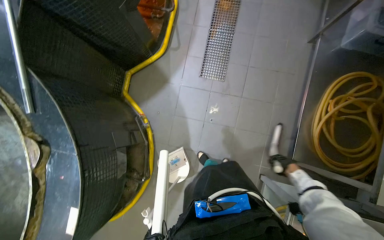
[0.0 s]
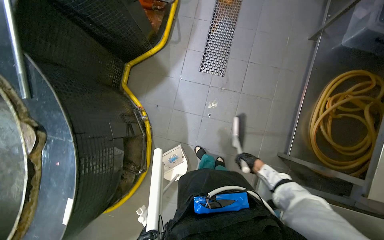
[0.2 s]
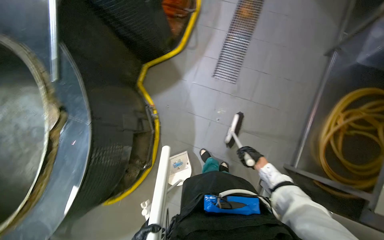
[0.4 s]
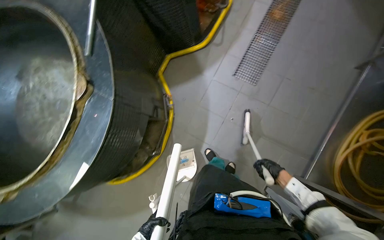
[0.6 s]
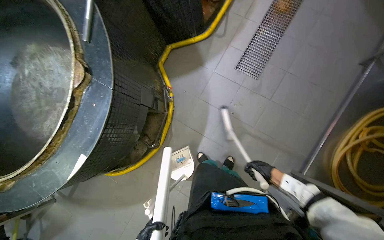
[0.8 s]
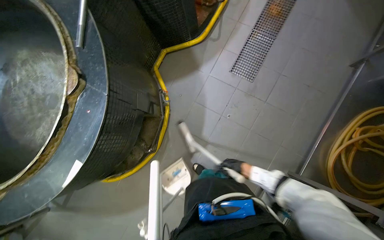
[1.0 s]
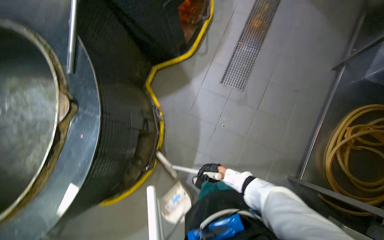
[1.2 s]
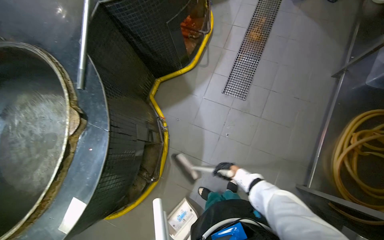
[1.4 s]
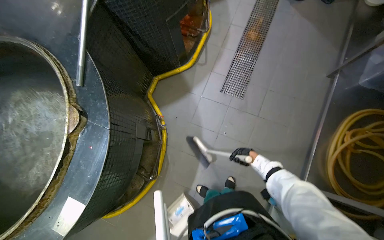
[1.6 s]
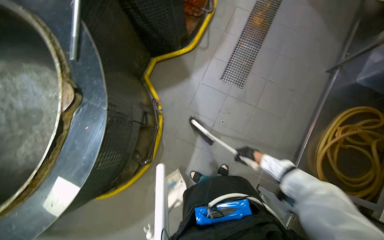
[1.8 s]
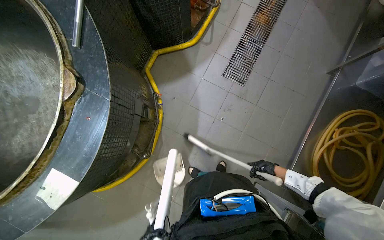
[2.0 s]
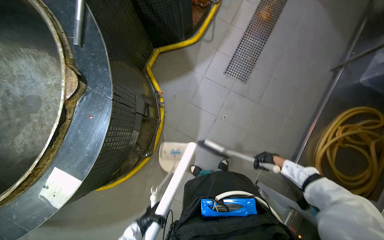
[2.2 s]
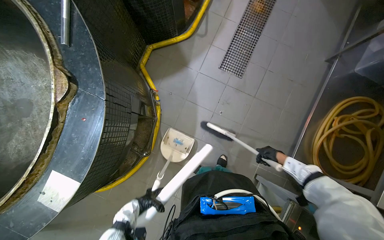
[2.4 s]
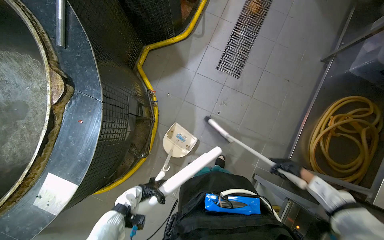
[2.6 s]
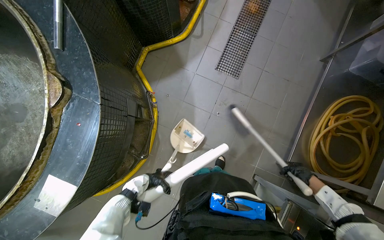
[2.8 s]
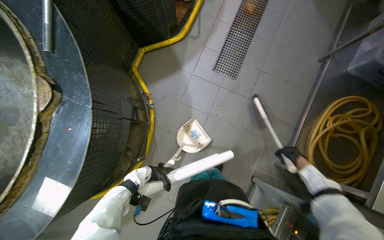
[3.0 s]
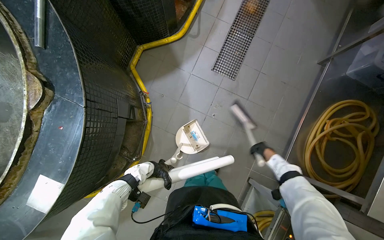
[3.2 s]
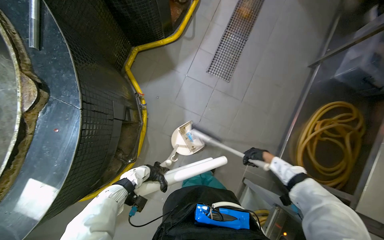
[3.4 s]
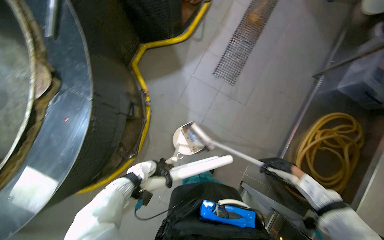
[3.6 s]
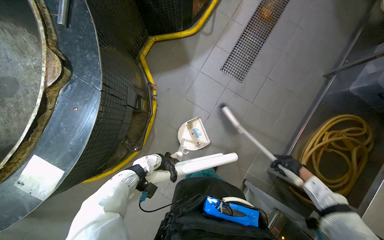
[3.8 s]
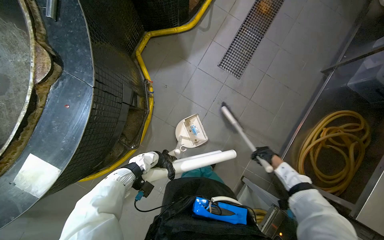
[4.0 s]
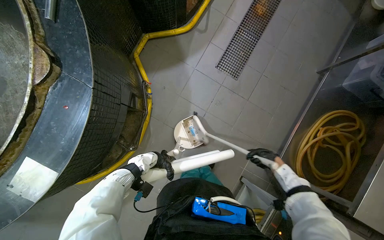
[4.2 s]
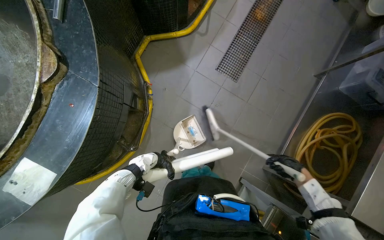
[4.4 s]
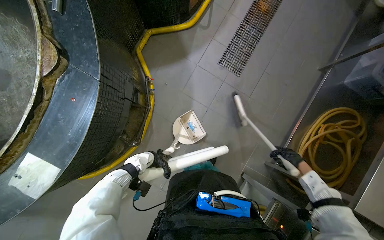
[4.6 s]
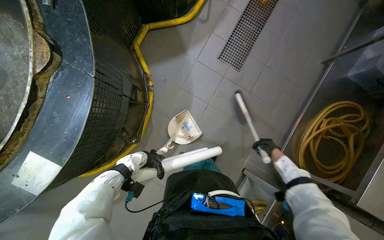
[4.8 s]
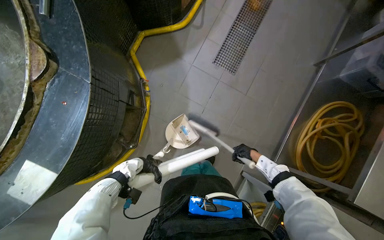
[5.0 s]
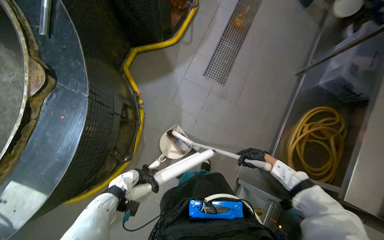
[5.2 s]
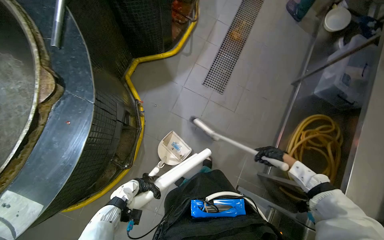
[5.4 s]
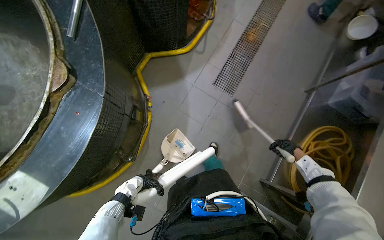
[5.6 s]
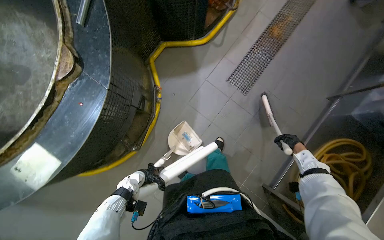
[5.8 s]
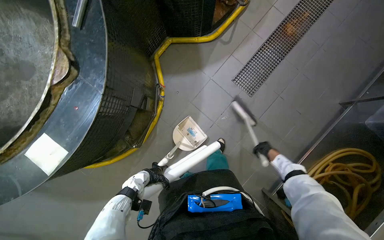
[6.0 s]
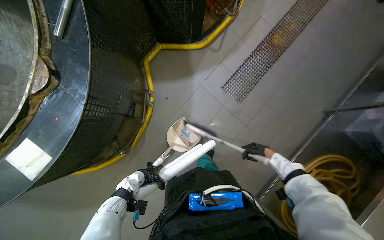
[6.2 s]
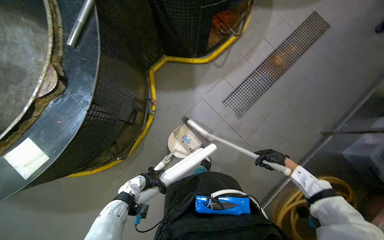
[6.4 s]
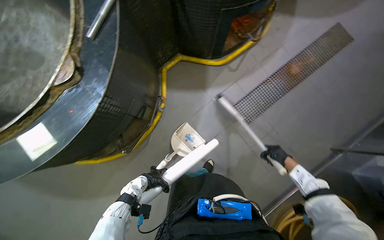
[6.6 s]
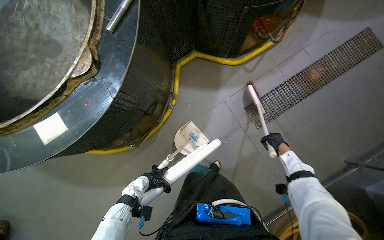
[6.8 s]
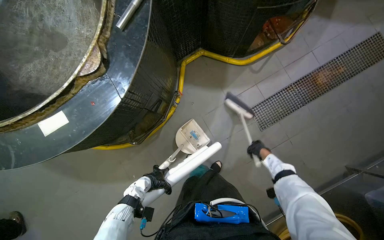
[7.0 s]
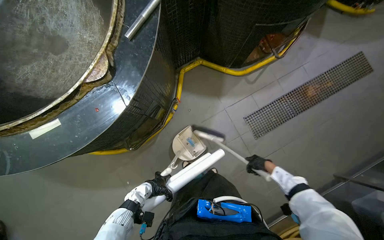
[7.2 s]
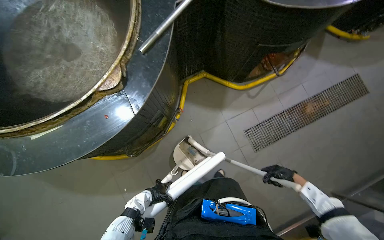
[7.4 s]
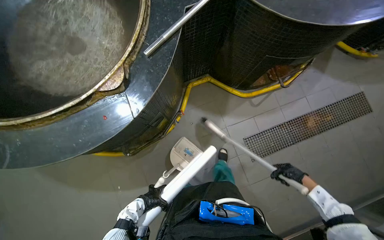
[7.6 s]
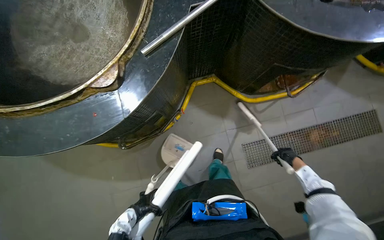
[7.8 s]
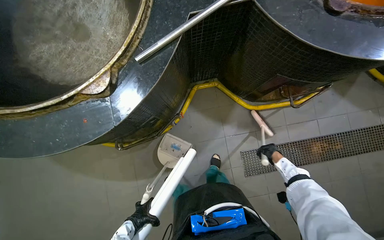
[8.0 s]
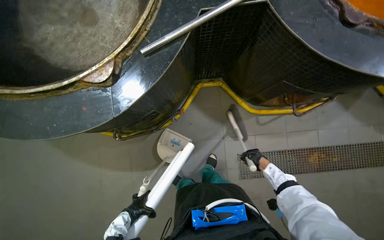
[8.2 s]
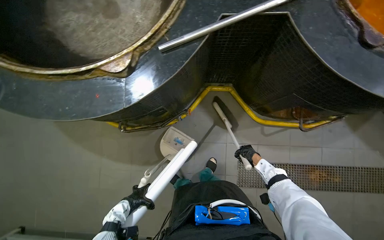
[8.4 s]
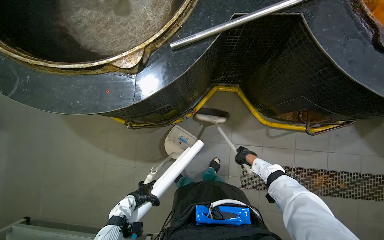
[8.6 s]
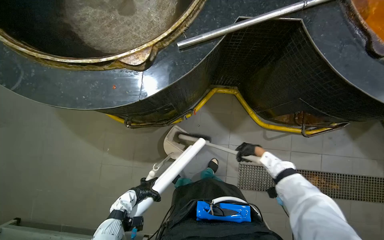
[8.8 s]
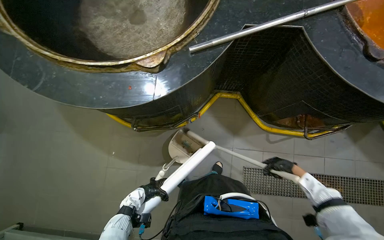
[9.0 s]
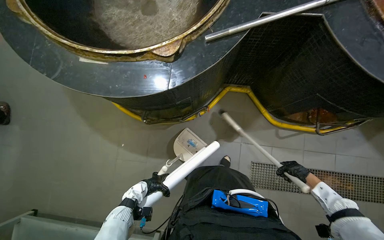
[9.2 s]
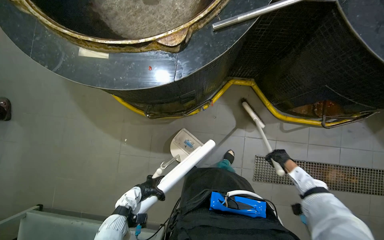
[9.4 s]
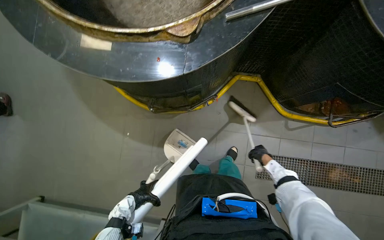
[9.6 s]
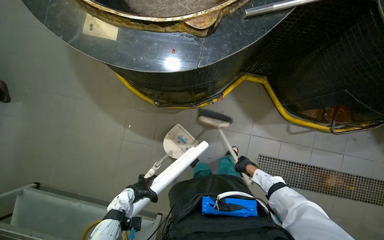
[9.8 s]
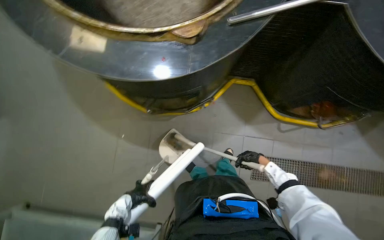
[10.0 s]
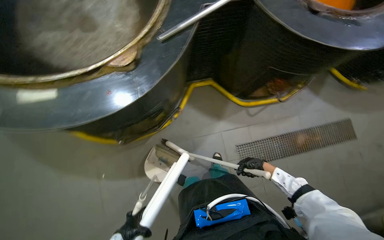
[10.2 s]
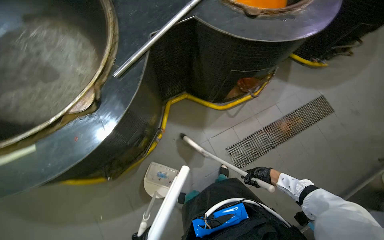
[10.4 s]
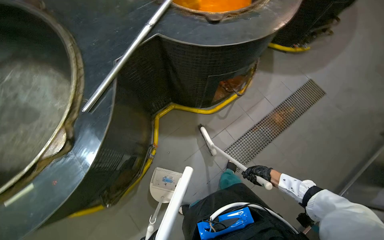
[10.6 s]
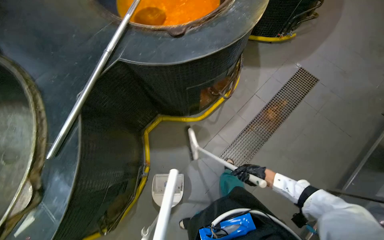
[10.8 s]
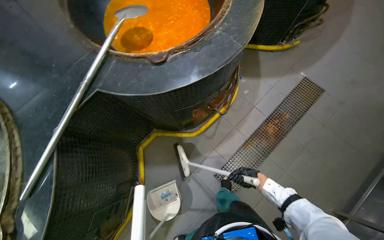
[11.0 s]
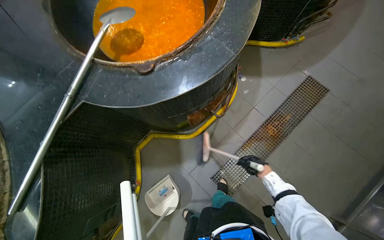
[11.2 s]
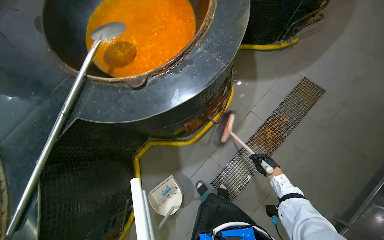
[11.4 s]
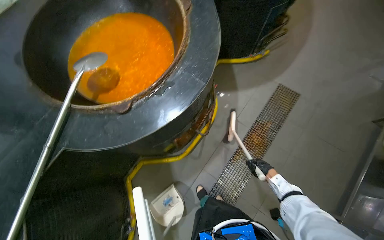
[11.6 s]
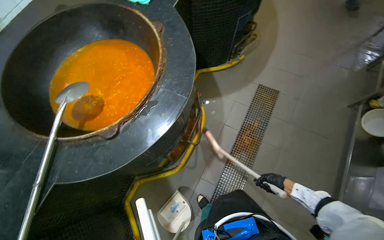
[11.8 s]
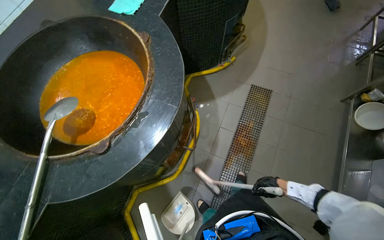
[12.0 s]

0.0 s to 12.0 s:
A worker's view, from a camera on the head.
Job: sweeping floor.
The whole recording: Sweeping kitchen floor. The worker sweeps the kitchen floor with a broom and dustpan, moving chairs to clean underneath them.
0.0 to 1.6 s: The right hand travels to the left, up the picture and farther from the camera by approximately 25 cm.
1.6 to 3.0 s: The right hand moves to the right and nearer to the camera, roughly 20 cm.
3.0 to 4.4 s: The right hand swings nearer and farther, approximately 15 cm each way, with 3 reversals.
4.4 to 6.0 s: The right hand swings left and right, roughly 15 cm each way, with 2 reversals.
6.0 to 7.6 s: The scene rotates clockwise by about 30 degrees. The left hand travels nearer to the camera by about 10 cm. Meanwhile the right hand swings nearer and farther, about 15 cm each way, with 2 reversals.
7.6 to 9.0 s: The scene turns approximately 25 degrees clockwise in the picture. The right hand reaches about 5 cm to the left, then returns.
9.0 to 10.4 s: The wearer's head swings some 35 degrees to the right.
10.4 to 12.0 s: The head travels roughly 80 cm. Everything in view rotates about 40 degrees counterclockwise.

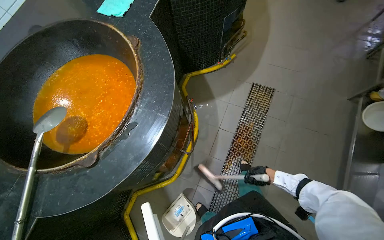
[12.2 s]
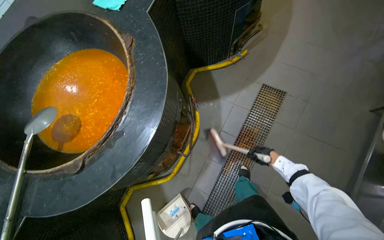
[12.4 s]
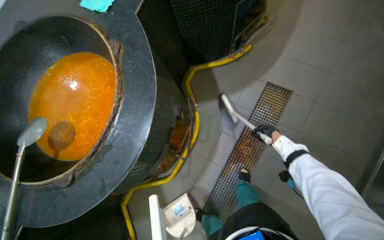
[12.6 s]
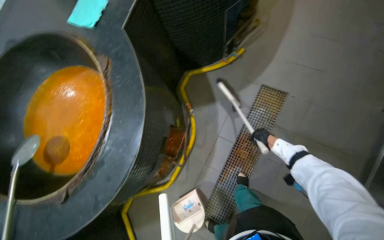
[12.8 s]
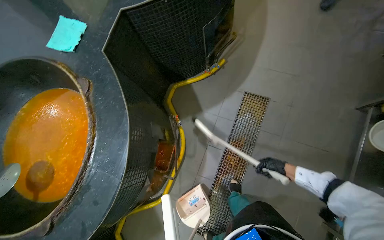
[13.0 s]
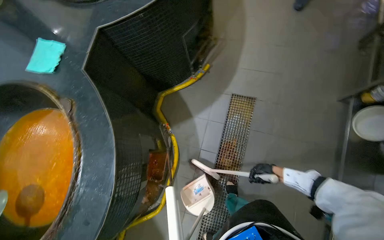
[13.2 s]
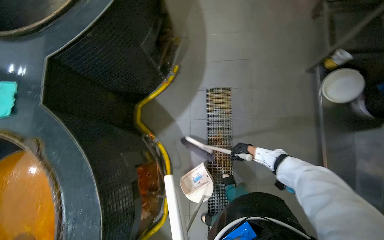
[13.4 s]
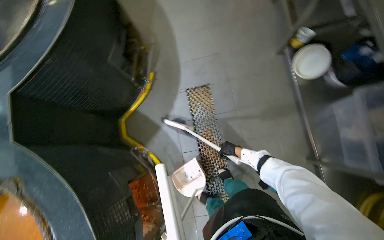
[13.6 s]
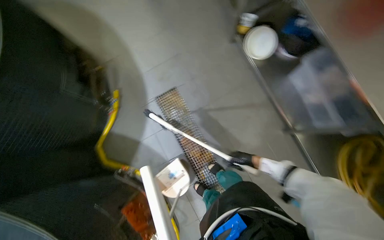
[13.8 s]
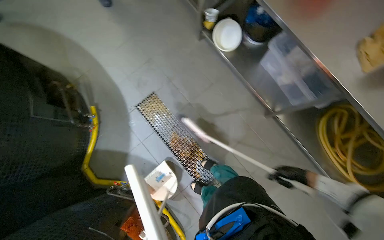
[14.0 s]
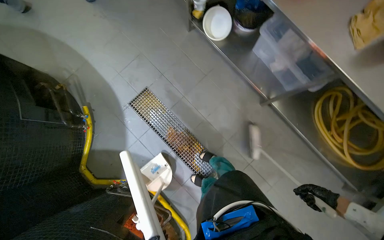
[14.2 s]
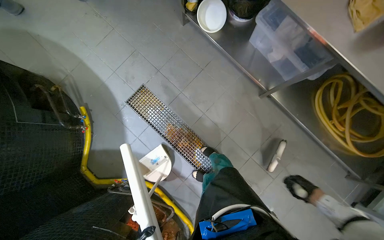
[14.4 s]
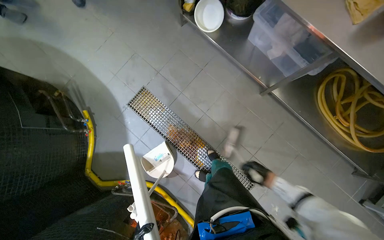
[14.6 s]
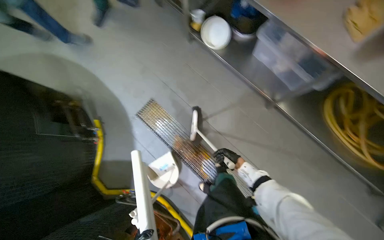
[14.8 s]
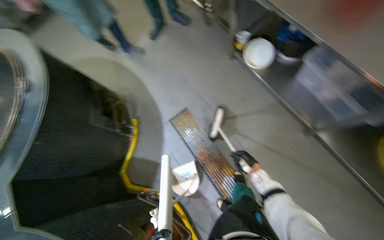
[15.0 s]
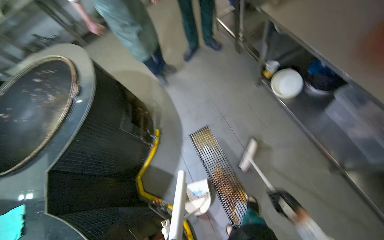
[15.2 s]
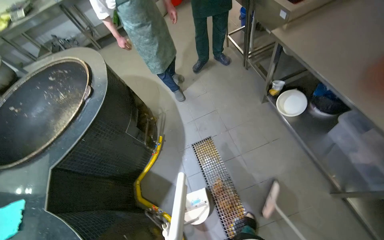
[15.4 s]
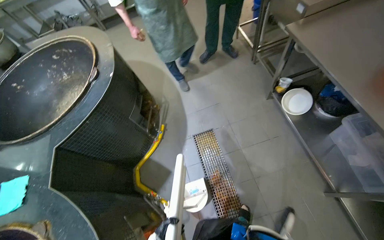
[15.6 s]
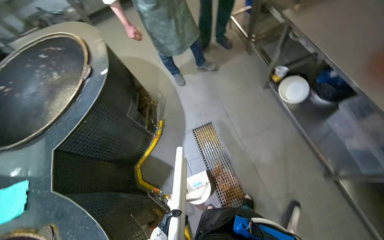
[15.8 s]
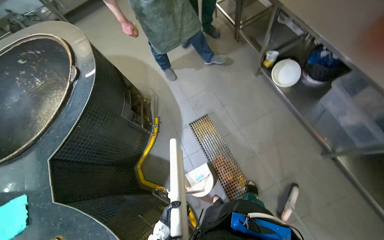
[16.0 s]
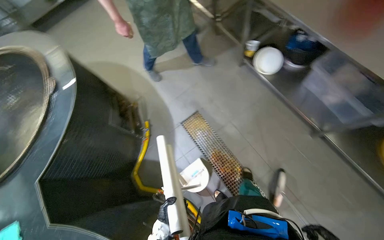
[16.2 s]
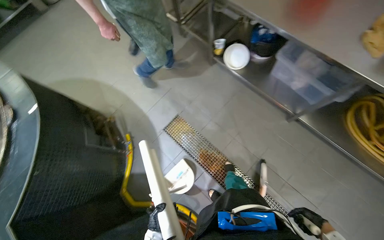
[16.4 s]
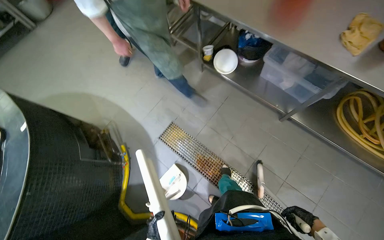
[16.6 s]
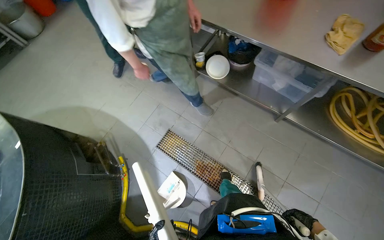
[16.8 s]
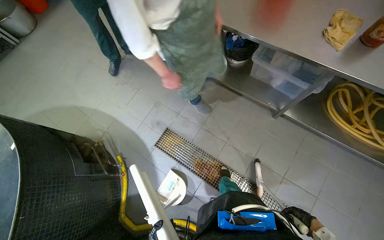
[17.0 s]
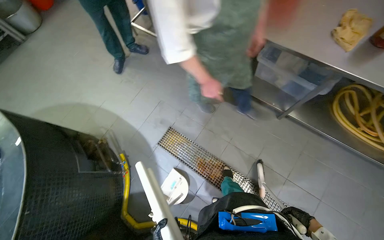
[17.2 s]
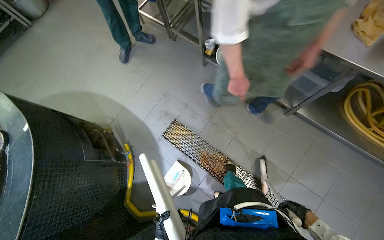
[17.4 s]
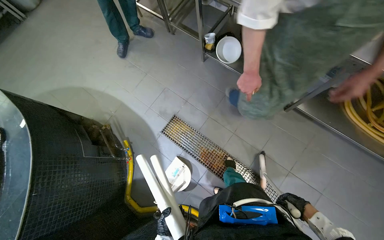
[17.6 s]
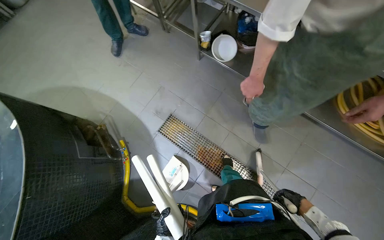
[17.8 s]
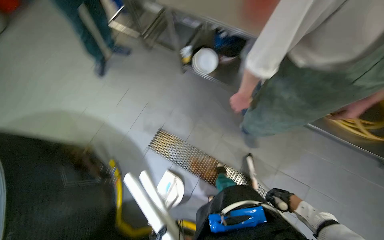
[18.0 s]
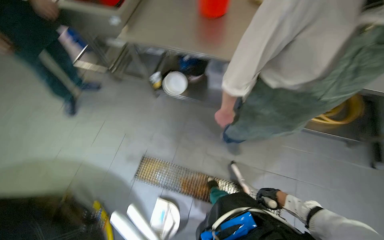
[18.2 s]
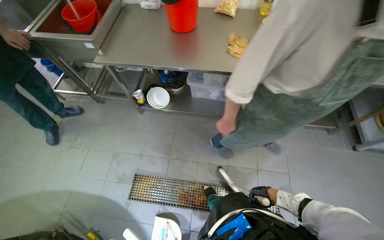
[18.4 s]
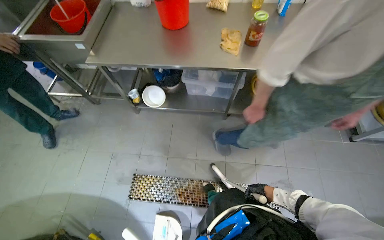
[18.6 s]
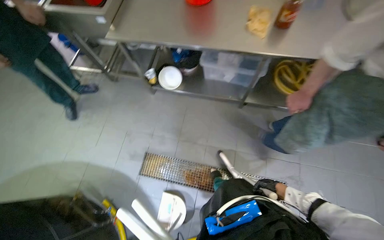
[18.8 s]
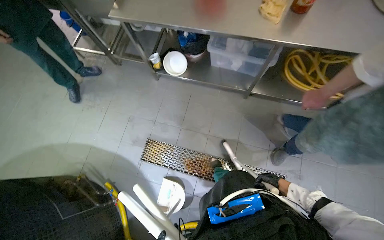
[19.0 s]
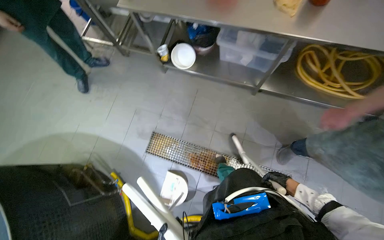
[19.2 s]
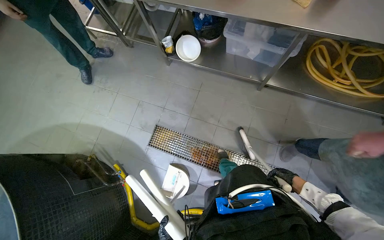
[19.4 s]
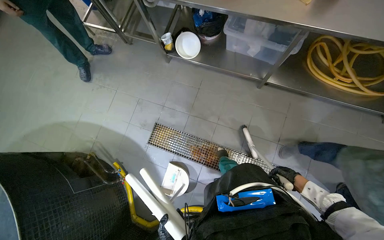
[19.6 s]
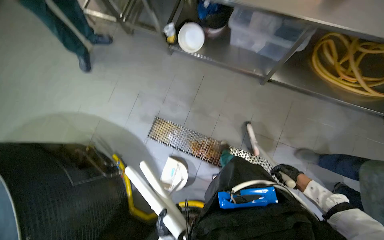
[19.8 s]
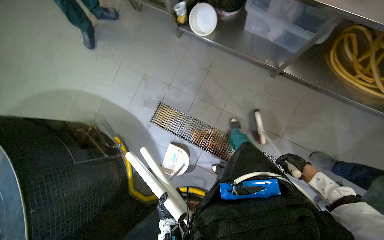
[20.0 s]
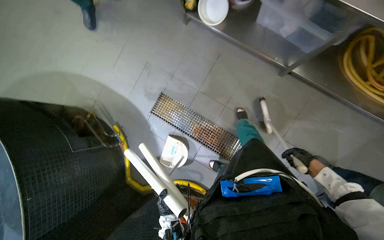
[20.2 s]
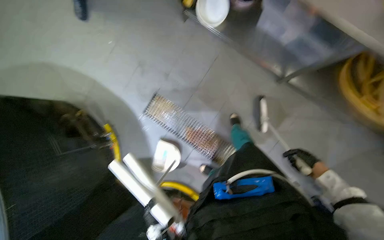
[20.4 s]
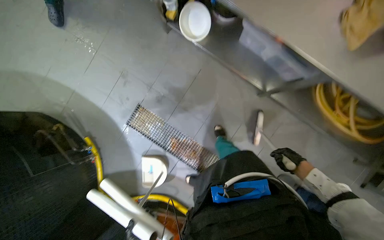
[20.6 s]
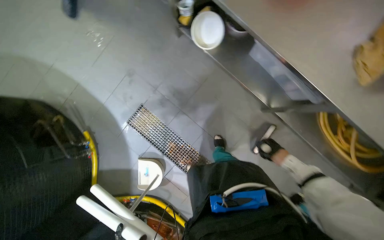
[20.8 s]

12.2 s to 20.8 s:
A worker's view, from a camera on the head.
Job: sweeping floor.
The whole recording: Sweeping kitchen floor. The worker sweeps the kitchen floor with a broom and dustpan, moving chairs to clean underneath them.
12.2 to 13.6 s: The camera travels approximately 60 cm. The scene turns about 35 degrees counterclockwise in the picture.
19.4 to 20.8 s: The right hand shifts approximately 10 cm nearer to the camera and up the picture.
